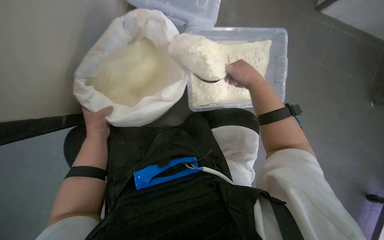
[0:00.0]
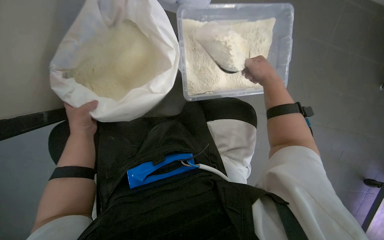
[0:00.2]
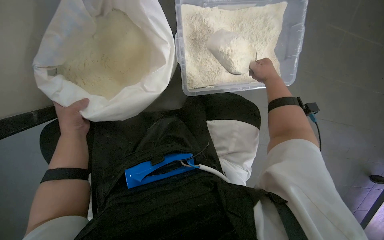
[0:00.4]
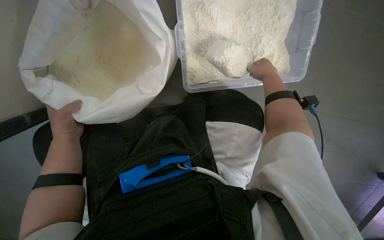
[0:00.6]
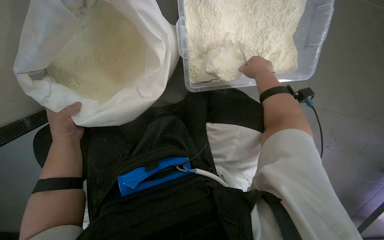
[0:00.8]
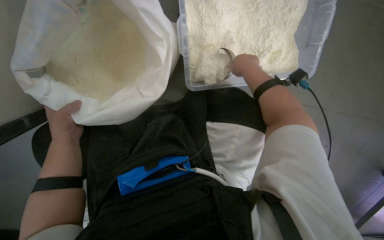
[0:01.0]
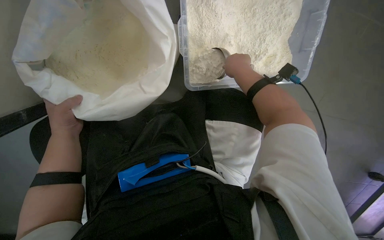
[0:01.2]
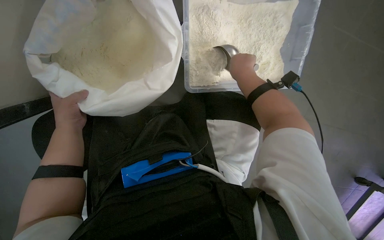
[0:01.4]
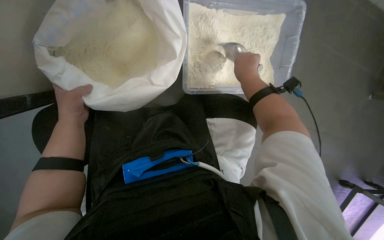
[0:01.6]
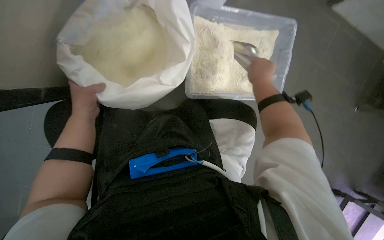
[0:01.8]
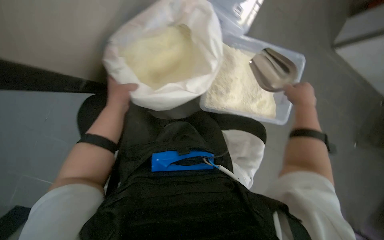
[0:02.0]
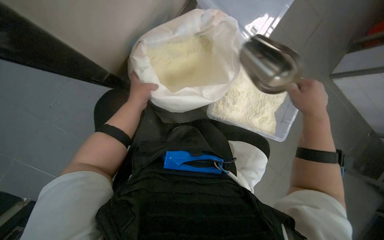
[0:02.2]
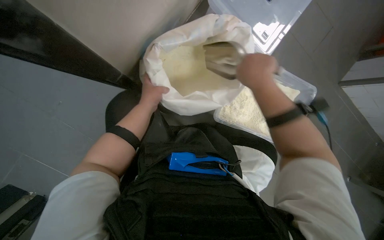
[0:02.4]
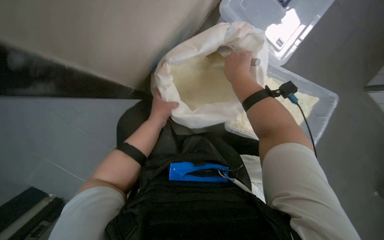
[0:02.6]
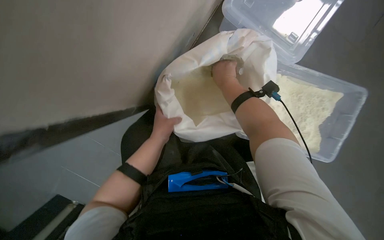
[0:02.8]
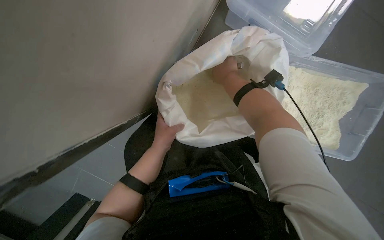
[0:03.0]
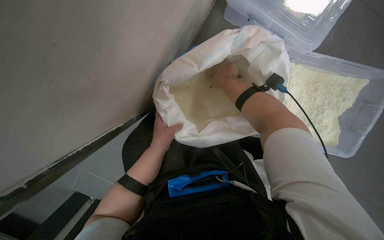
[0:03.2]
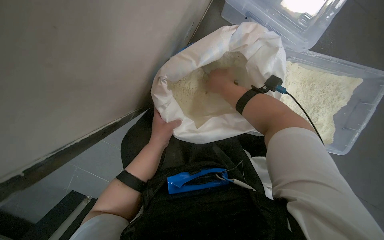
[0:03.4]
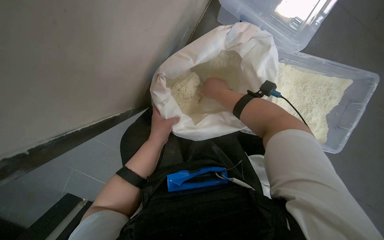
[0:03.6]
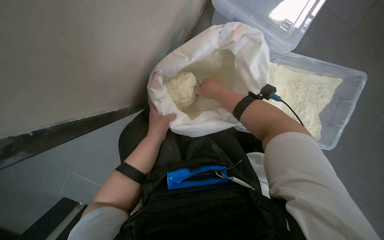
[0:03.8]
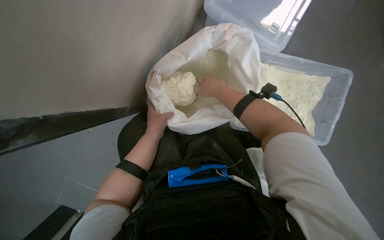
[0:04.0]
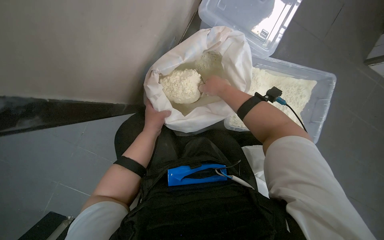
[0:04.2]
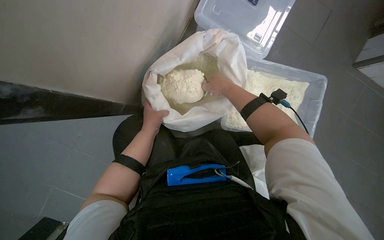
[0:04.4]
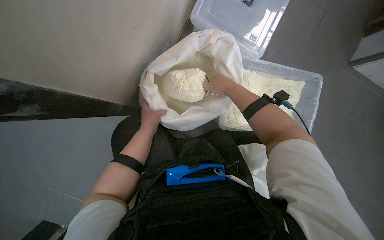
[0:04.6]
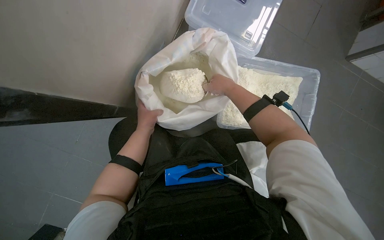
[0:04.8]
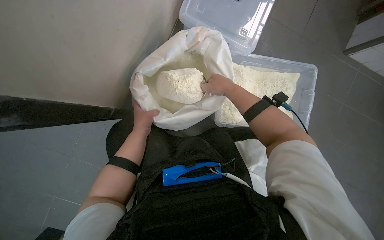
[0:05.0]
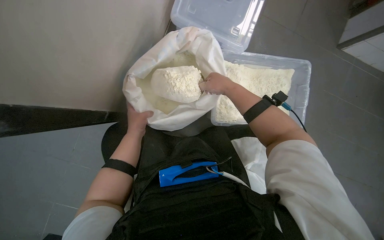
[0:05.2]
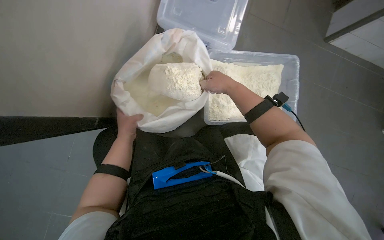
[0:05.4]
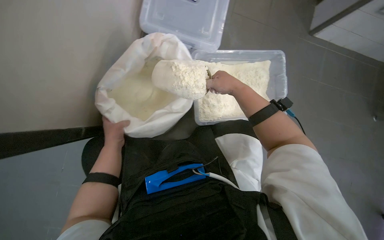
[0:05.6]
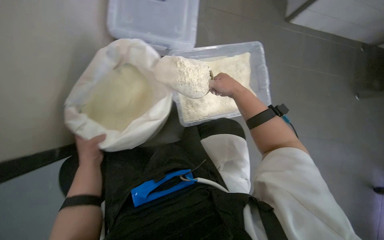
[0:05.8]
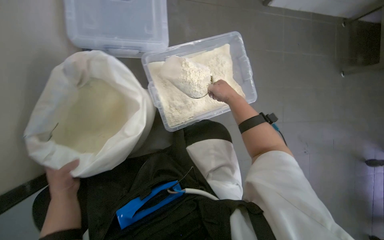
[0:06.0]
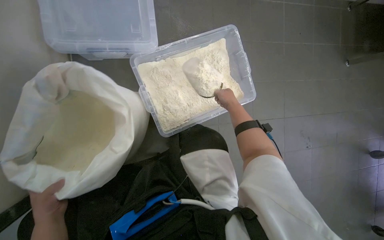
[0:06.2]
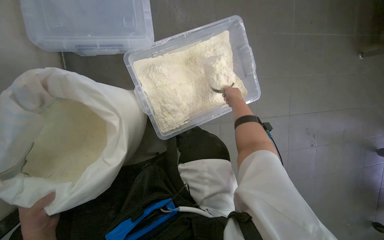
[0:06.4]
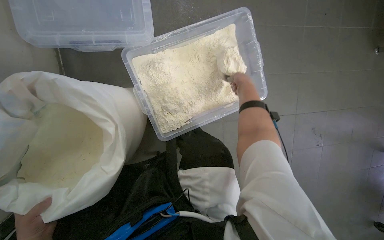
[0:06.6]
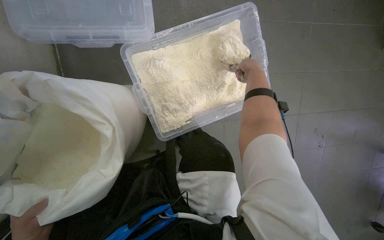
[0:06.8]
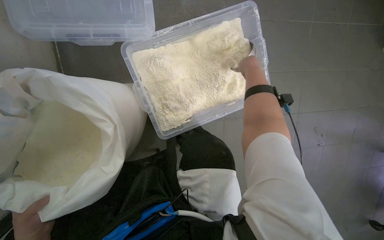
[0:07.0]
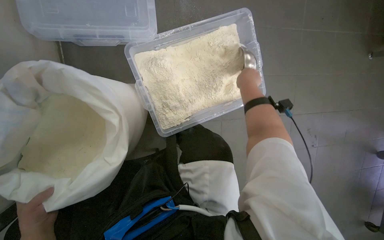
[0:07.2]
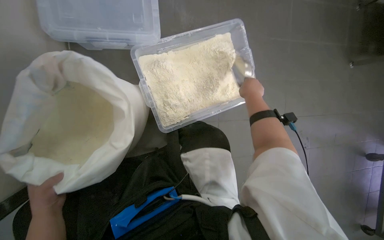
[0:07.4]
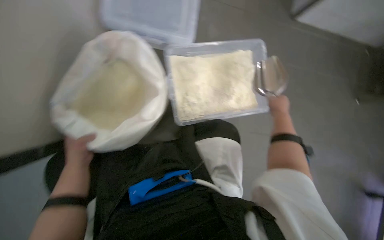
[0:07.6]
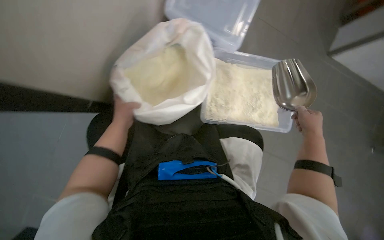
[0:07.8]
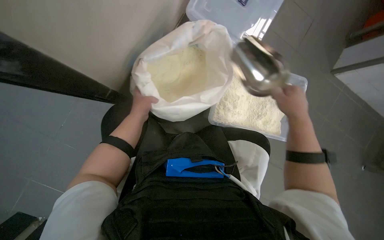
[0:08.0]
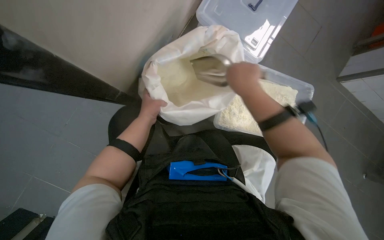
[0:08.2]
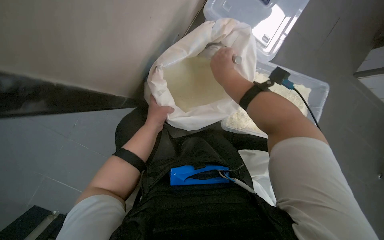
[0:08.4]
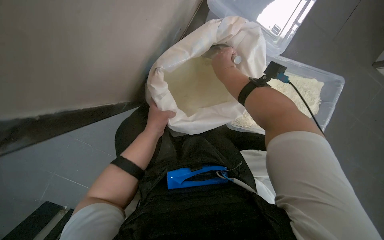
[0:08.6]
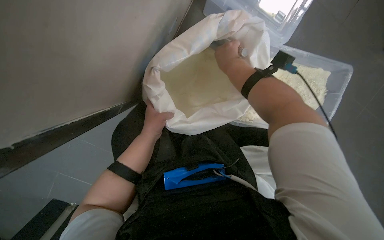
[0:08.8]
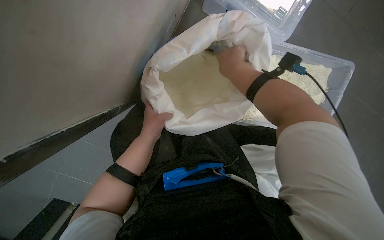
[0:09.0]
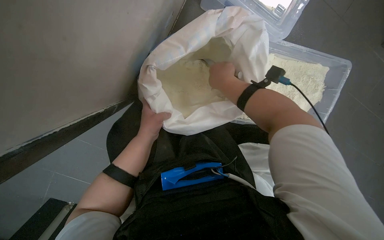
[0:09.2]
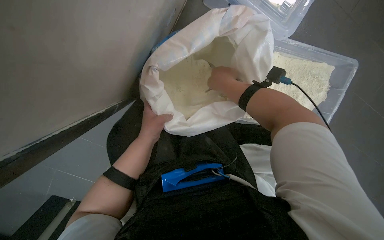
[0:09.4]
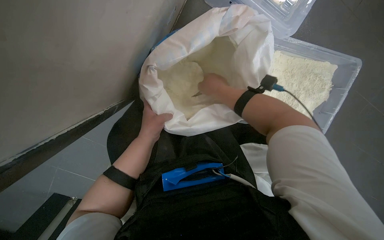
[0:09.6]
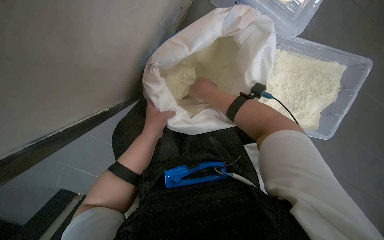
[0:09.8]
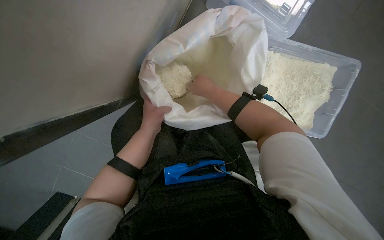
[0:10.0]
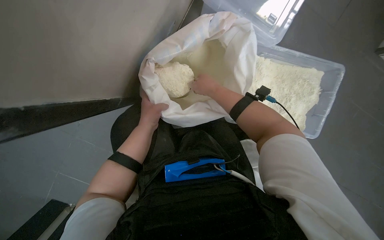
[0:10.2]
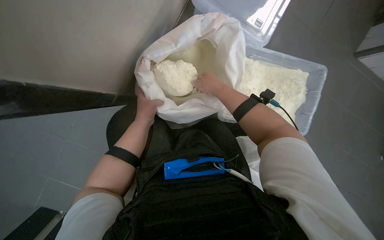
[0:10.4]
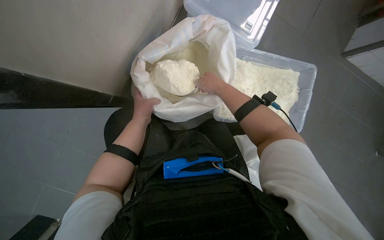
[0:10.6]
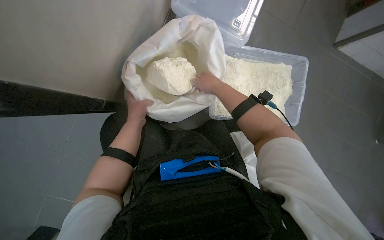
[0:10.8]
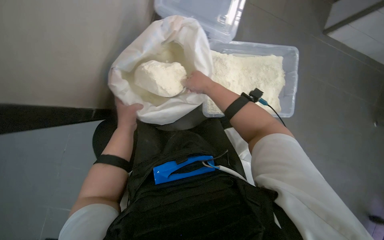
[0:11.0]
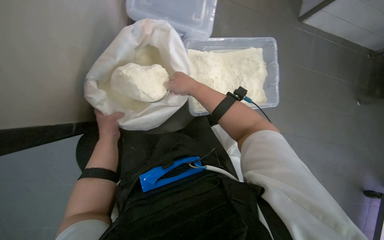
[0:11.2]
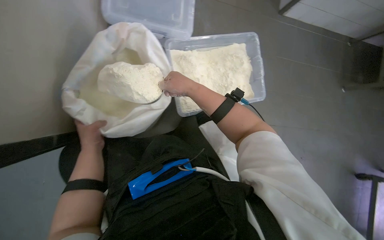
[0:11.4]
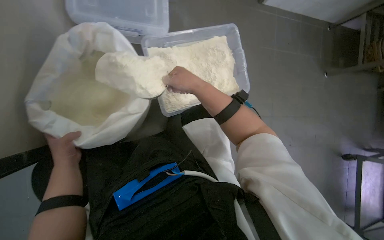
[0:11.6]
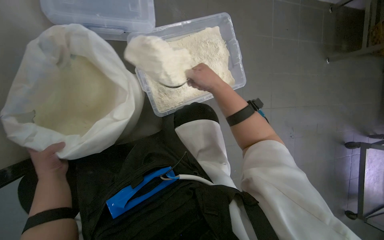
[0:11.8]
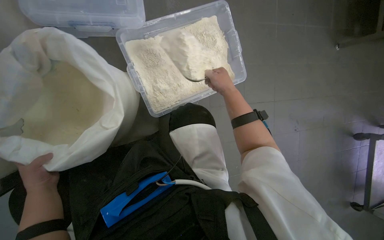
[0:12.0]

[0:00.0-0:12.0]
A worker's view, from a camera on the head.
Job: preparing food.
The whole recording: Scooping powder into container. The worker scoops powder from a large bag into a clear plastic container.
0:01.6 to 0:03.0: The wearer's head swings approximately 20 degrees to the left. The view tips upward by some 15 degrees. The right hand travels to the right and back again, roughly 5 cm each way.
0:04.4 to 0:06.0: The scene turns approximately 30 degrees counterclockwise in the picture.
0:06.0 to 0:07.6: The right hand travels farther from the camera and back again, approximately 20 cm each way.
0:10.4 to 0:12.0: The scene turns approximately 35 degrees counterclockwise in the picture.

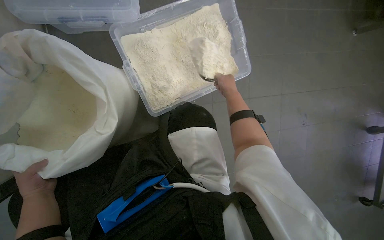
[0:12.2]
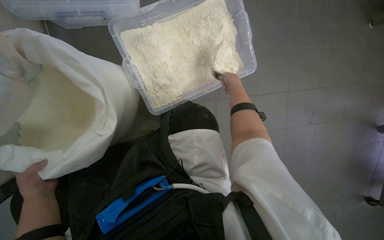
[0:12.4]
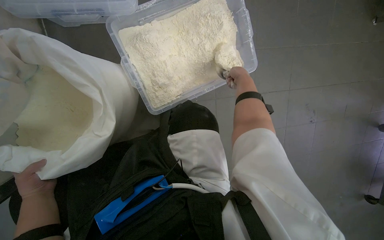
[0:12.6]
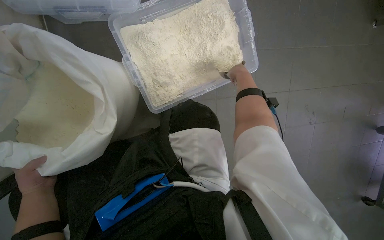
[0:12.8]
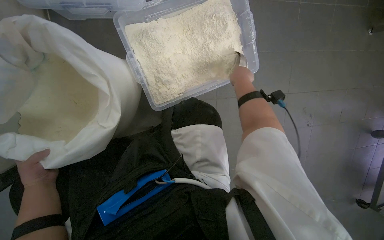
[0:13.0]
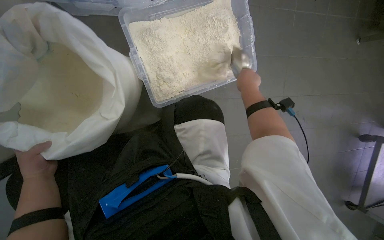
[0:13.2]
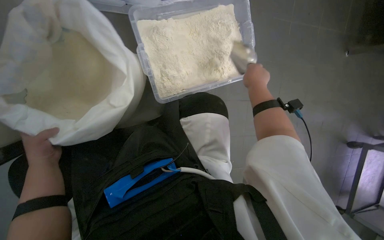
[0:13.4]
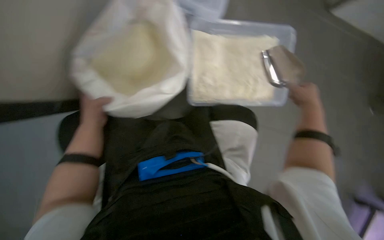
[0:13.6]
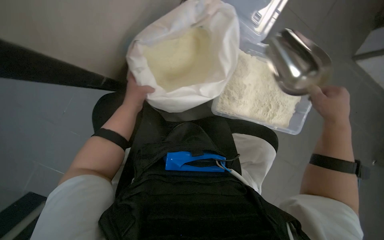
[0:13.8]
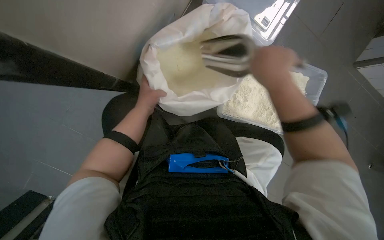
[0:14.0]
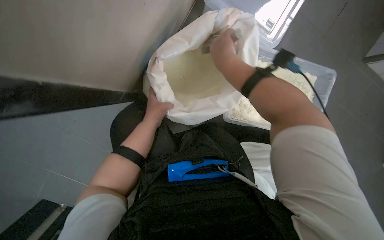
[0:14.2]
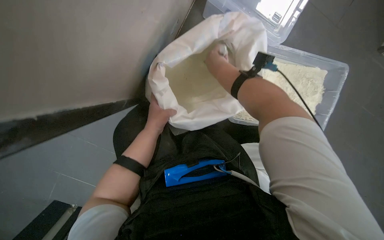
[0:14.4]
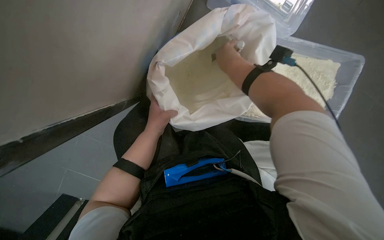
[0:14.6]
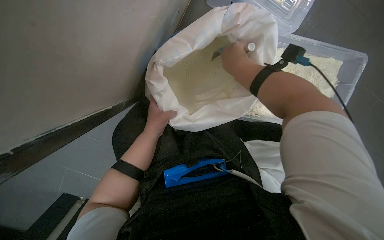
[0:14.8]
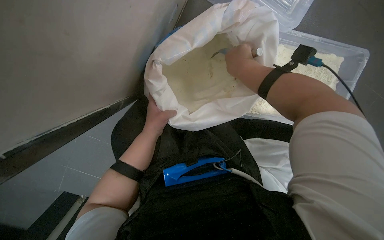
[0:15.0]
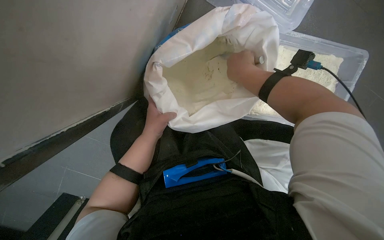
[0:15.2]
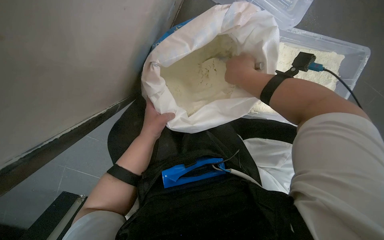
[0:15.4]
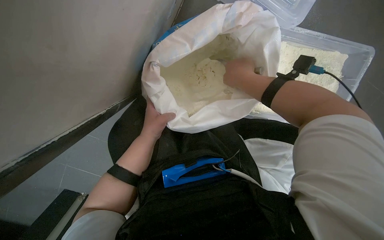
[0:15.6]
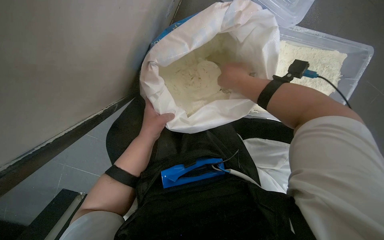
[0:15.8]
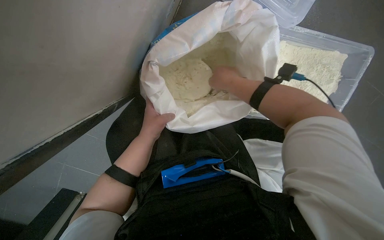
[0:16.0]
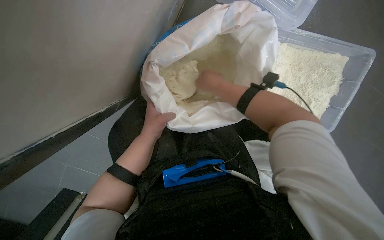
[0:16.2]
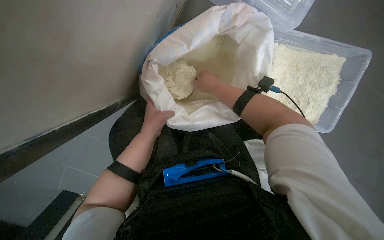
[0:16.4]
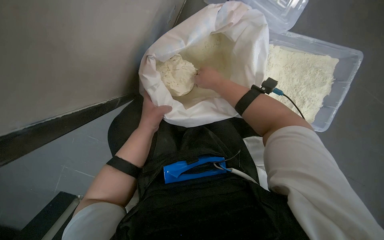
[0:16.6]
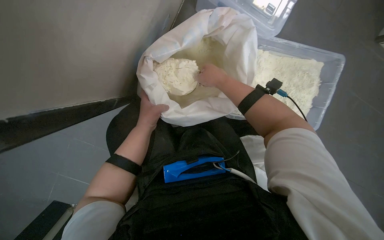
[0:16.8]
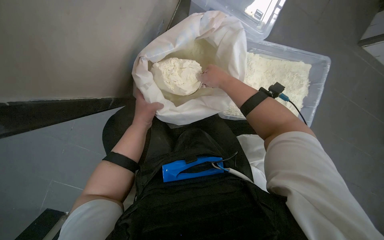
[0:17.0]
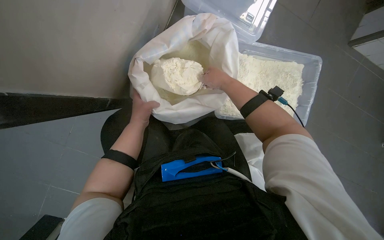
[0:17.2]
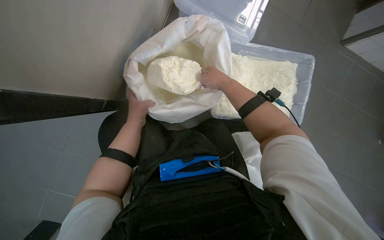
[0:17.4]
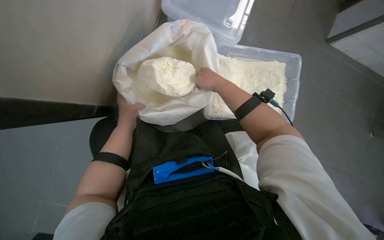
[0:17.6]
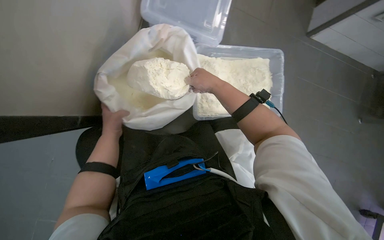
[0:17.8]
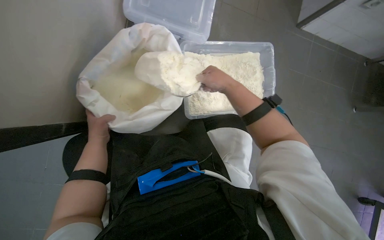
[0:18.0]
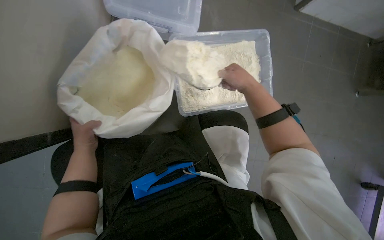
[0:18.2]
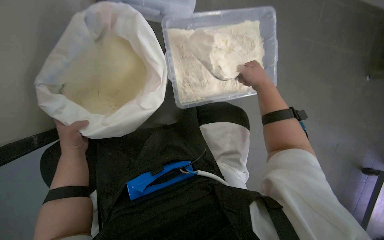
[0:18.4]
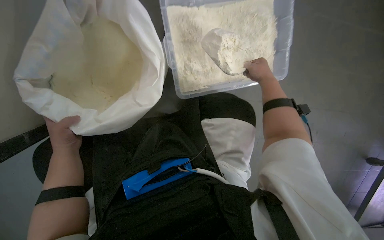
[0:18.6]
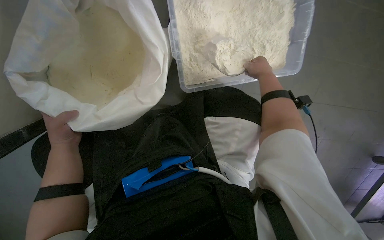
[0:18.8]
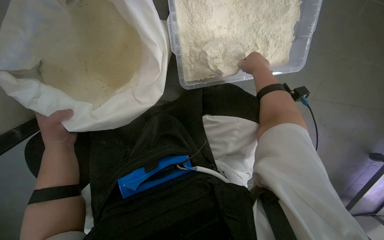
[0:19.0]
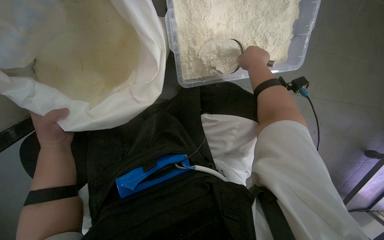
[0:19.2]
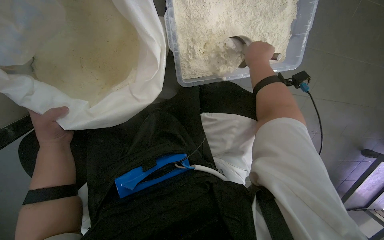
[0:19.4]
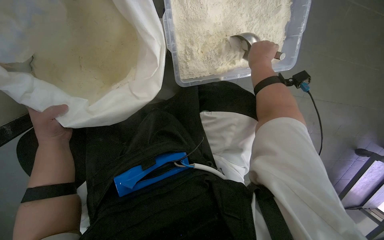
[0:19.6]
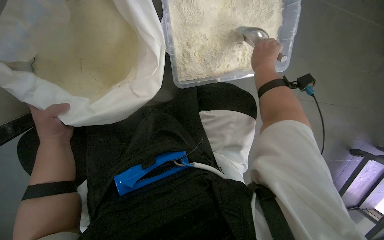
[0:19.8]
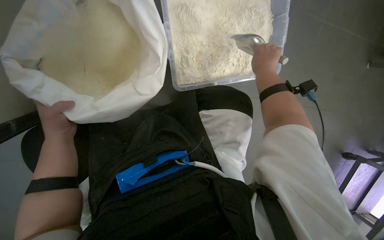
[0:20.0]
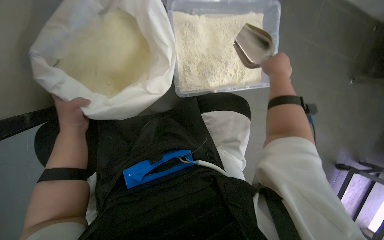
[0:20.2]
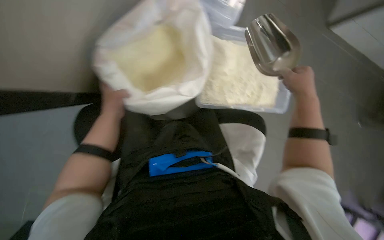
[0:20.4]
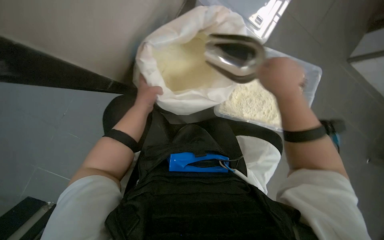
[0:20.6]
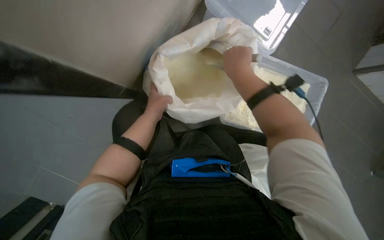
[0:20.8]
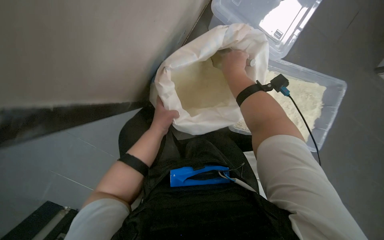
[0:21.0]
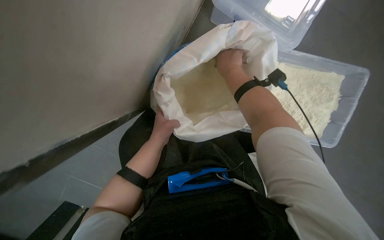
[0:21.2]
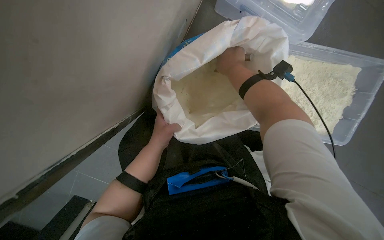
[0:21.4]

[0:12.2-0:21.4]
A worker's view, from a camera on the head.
Job: preparing food.
The whole recording: Scooping powder into container. The worker scoops powder from a large bag into a clear plastic container.
0:12.2 to 0:13.8: Everything in view rotates about 35 degrees clockwise.
0:13.8 to 0:15.2: The right hand shifts approximately 35 cm up the picture, to the left and farther from the camera.
0:15.2 to 0:16.8: The hands make small movements and keep their place.
0:16.8 to 0:18.4: The right hand goes some 35 cm to the right.
0:19.8 to 0:21.4: The wearer looks some 20 degrees further to the left. The view tips upward by about 15 degrees.
